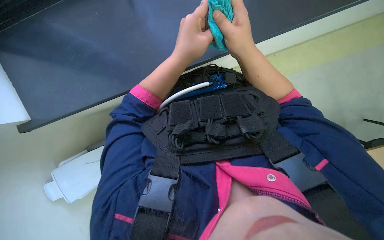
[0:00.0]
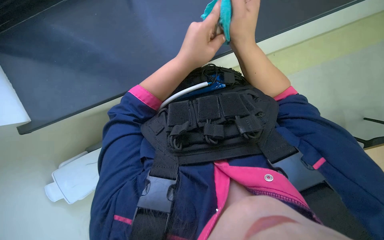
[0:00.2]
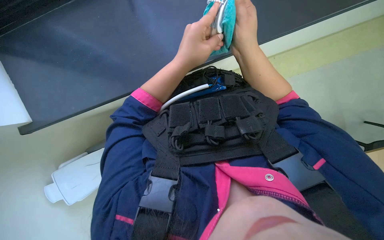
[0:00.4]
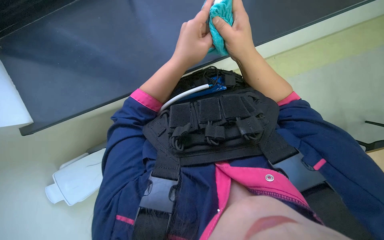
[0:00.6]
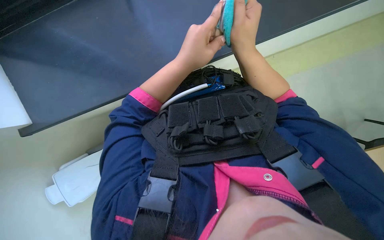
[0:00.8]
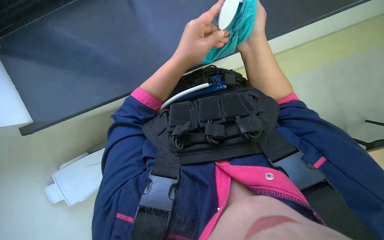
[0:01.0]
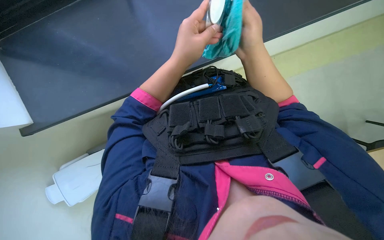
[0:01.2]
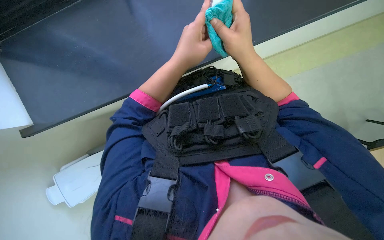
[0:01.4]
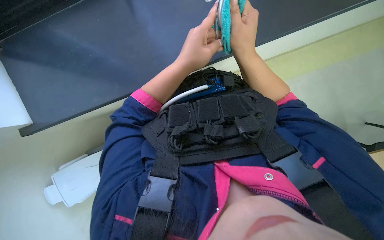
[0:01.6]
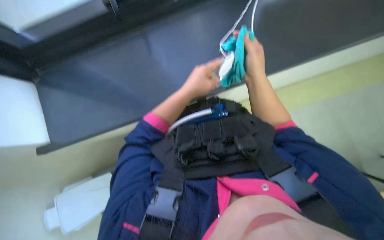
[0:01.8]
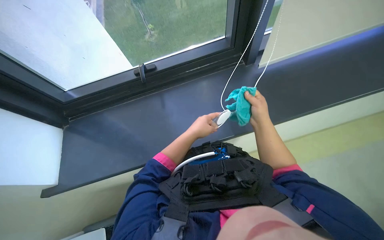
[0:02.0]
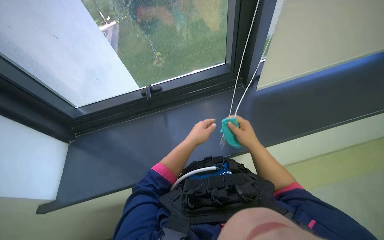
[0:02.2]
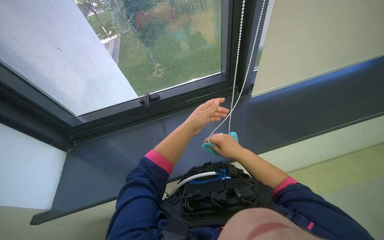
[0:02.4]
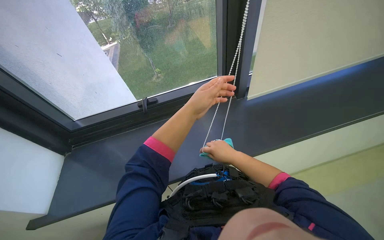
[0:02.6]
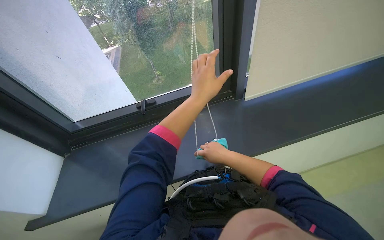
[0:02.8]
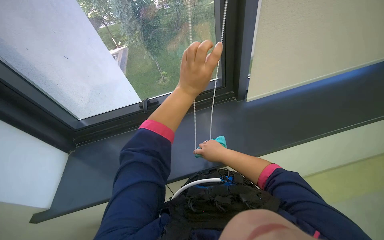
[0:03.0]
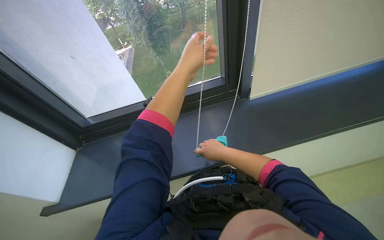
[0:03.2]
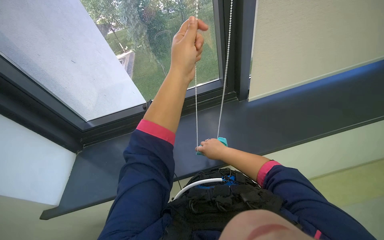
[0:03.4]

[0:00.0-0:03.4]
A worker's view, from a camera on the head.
Job: cleaning windows.
The whole recording: Wiping window frame. The worker wipes the window frame with a cleaning cloth.
0:00.0 to 0:01.6: The hands make small movements and keep their place.
0:01.6 to 0:03.4: The view tilts approximately 50 degrees upward.

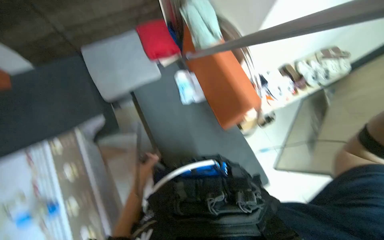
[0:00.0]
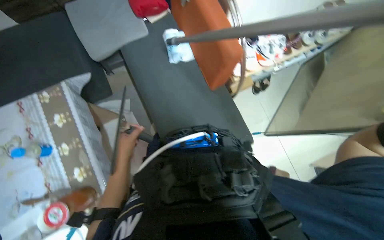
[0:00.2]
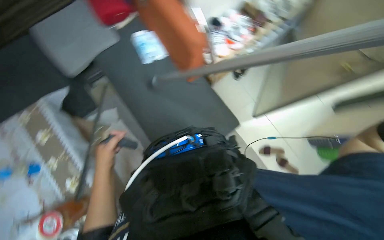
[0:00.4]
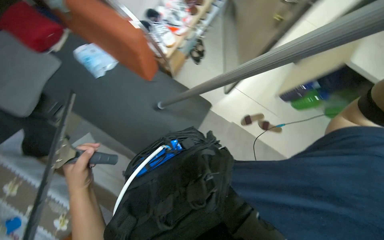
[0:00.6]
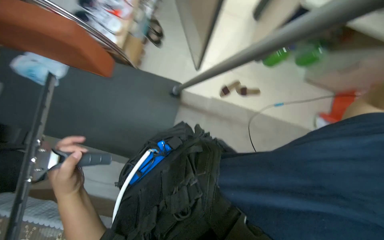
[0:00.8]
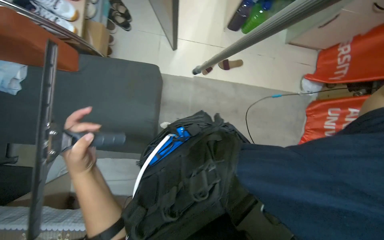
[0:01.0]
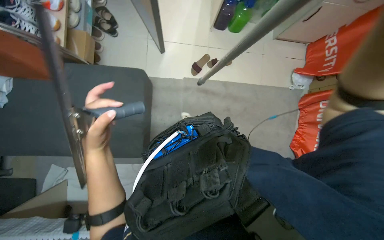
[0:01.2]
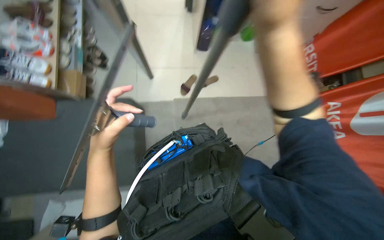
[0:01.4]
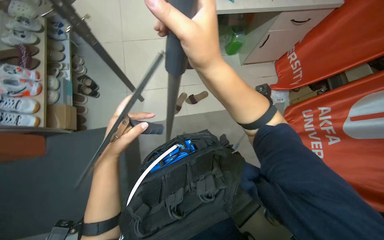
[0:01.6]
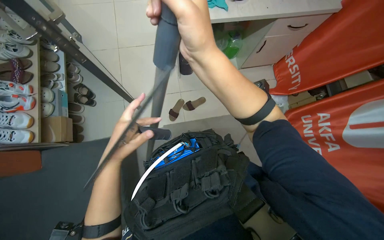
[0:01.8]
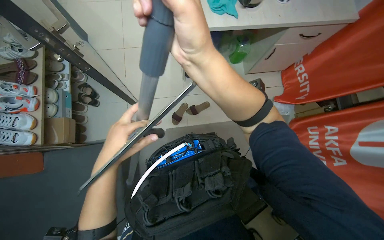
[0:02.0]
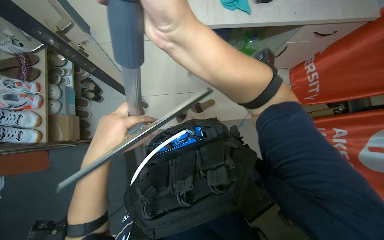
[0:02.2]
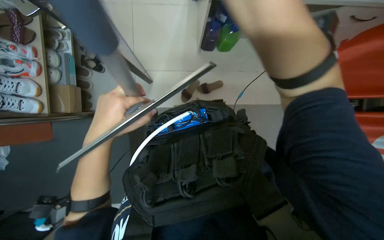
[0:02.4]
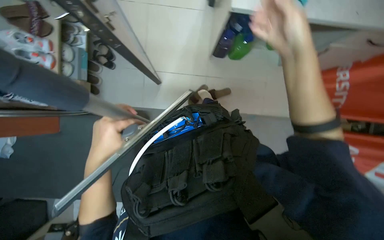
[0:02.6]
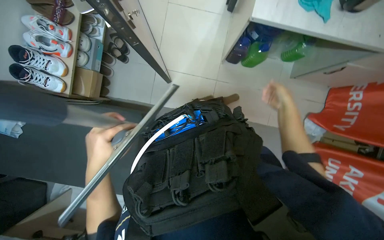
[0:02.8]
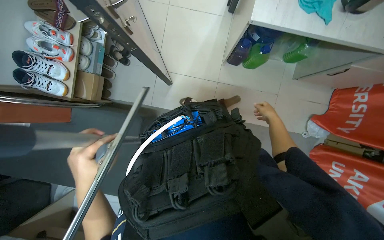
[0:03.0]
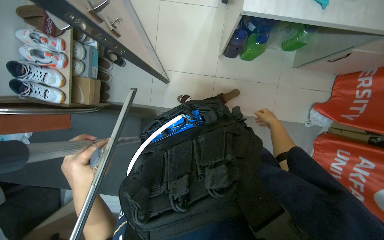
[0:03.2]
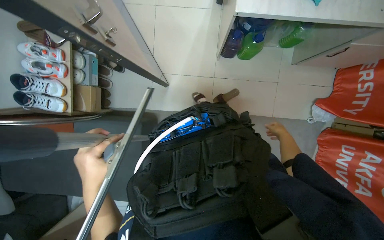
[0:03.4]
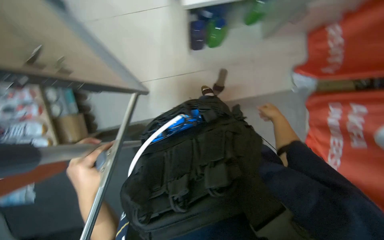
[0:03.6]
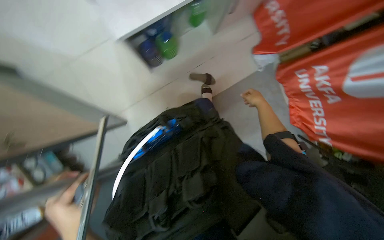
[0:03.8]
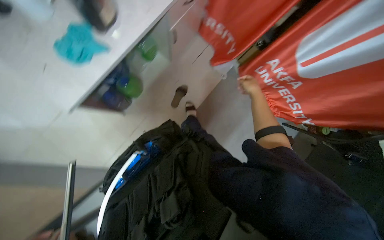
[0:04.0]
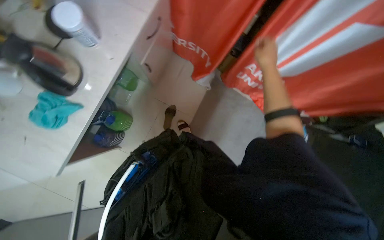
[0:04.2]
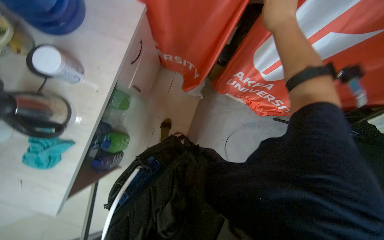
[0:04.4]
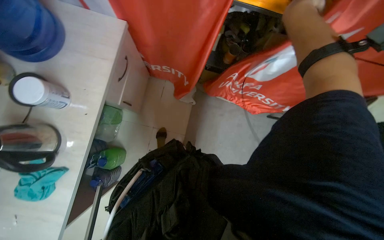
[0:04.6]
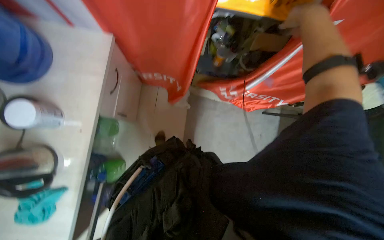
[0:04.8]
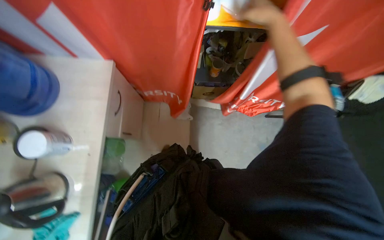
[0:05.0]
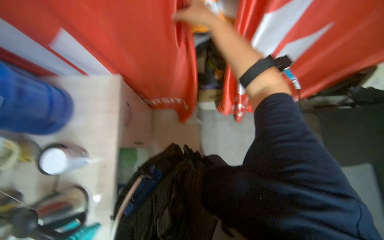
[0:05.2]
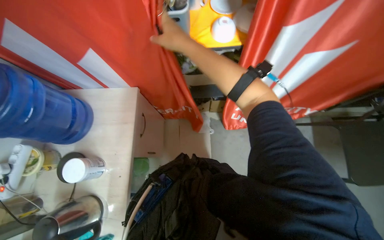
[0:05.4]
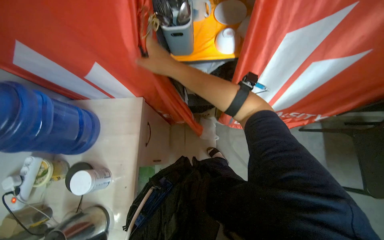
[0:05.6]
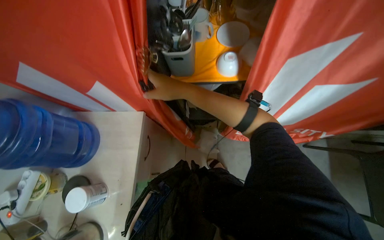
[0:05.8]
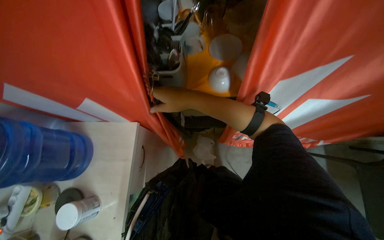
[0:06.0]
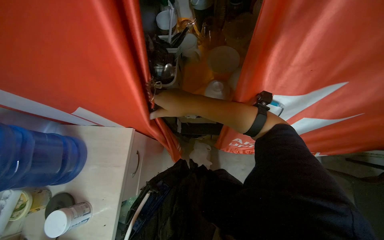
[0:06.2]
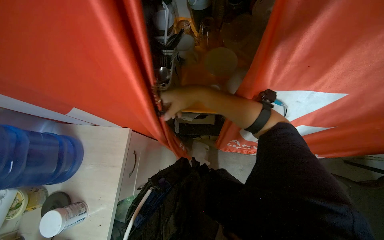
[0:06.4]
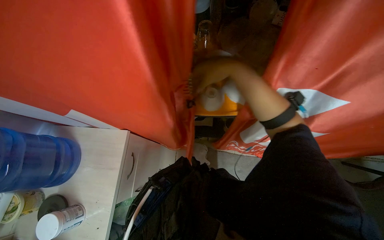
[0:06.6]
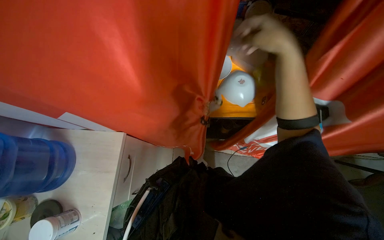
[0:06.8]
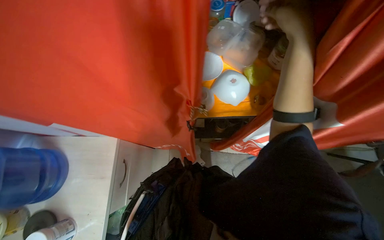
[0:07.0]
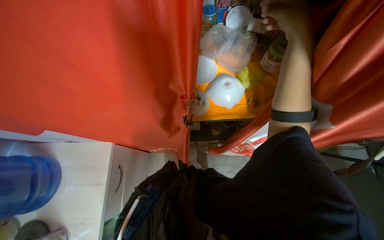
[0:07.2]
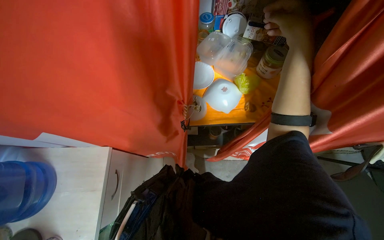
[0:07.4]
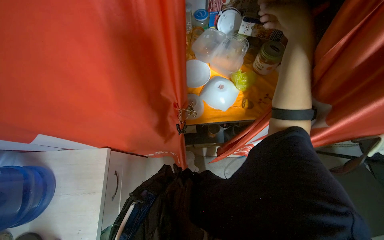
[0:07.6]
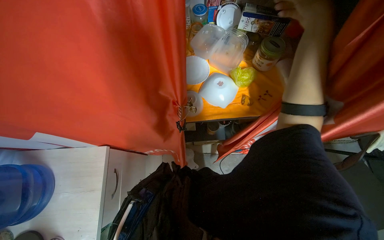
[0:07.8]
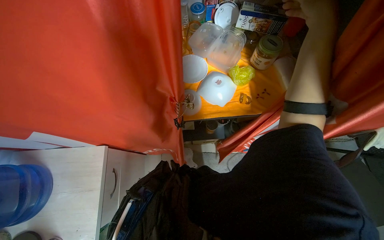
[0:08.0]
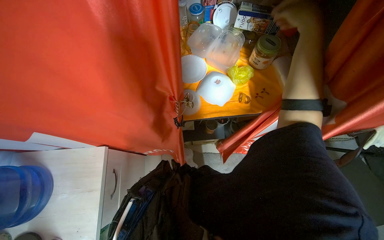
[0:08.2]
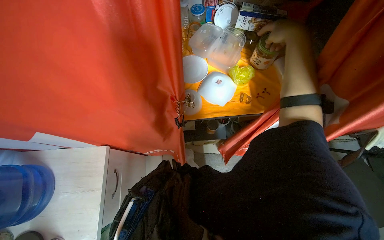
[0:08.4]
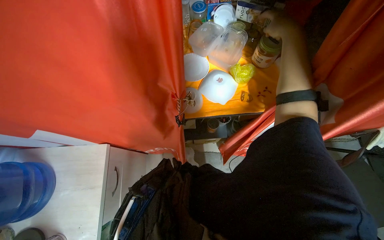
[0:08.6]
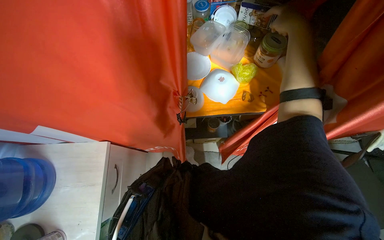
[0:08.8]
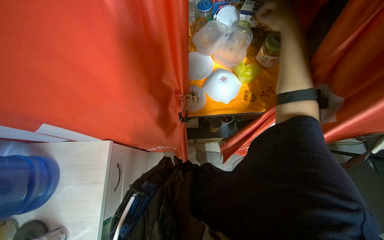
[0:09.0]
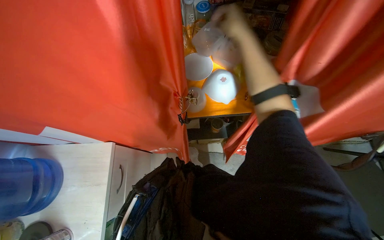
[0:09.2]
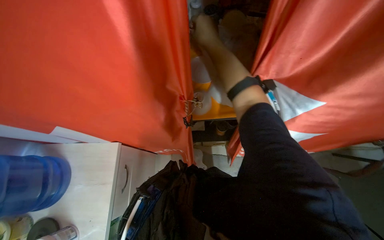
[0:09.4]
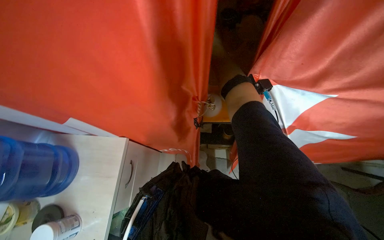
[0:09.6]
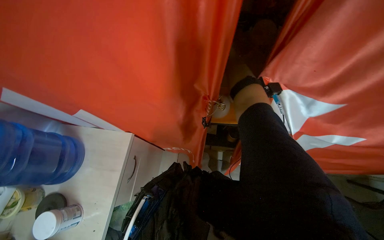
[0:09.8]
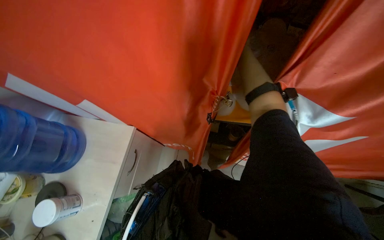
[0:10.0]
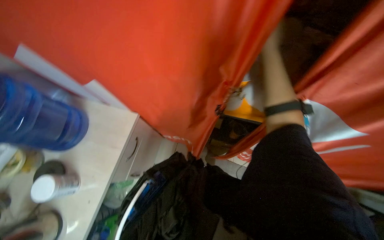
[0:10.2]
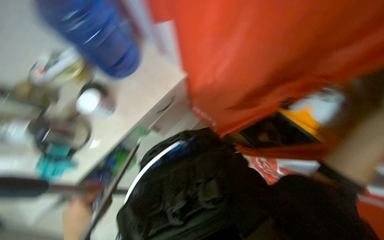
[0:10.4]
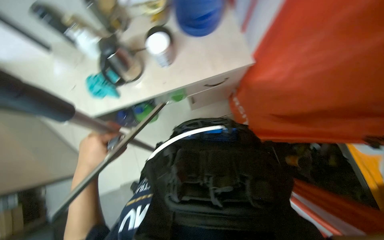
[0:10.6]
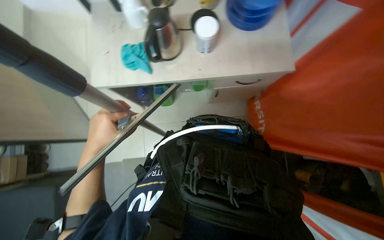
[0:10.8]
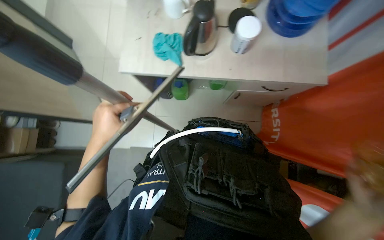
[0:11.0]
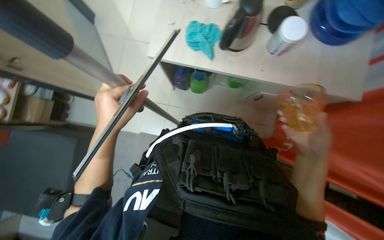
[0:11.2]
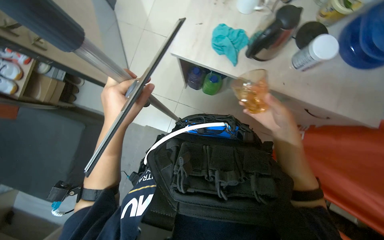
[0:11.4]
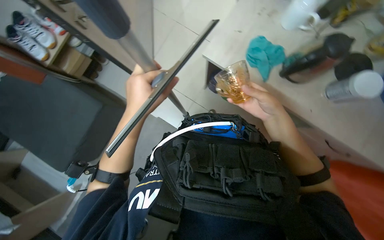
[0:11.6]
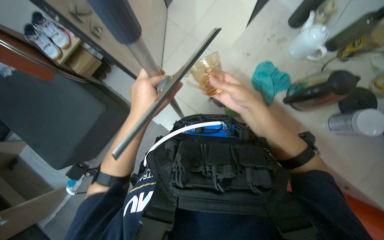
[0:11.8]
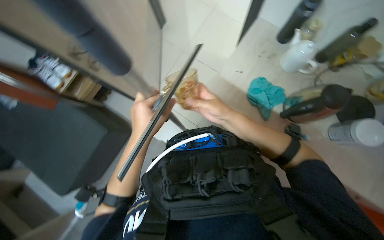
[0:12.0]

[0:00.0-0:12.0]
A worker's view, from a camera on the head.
Job: preparing cleaning supplies.
The whole recording: Gathering cleaning supplies. The worker gathers various cleaning tools and solutions from the table.
0:00.0 to 0:01.6: The camera travels about 40 cm. The wearer looks roughly 65 degrees further to the right. The view tilts roughly 25 degrees downward.
0:01.6 to 0:03.0: The view tips downward by about 10 degrees. The right hand shifts approximately 50 cm farther from the camera and to the right.
0:03.0 to 0:04.4: The camera is carried some 50 cm. Everything in view rotates some 80 degrees counterclockwise.
0:04.4 to 0:06.0: The right hand heads to the left, covering some 15 cm.
0:06.0 to 0:07.6: The right hand is displaced to the right and up the picture by roughly 40 cm.
0:09.0 to 0:10.4: The wearer looks approximately 45 degrees further to the left.
0:10.4 to 0:12.0: The head rotates about 90 degrees to the left.

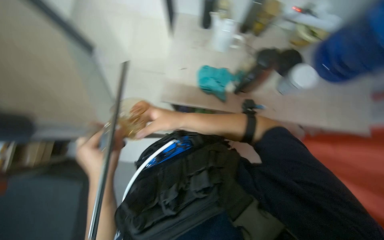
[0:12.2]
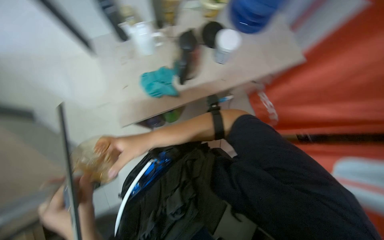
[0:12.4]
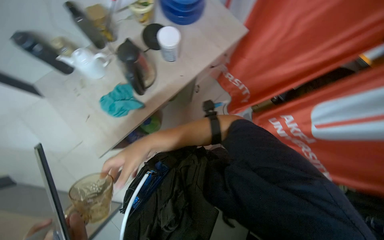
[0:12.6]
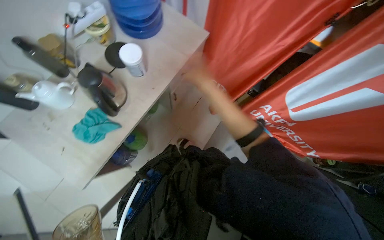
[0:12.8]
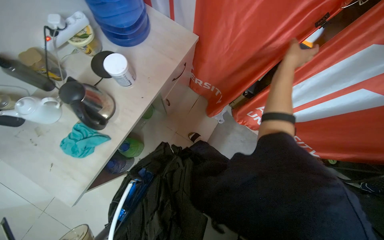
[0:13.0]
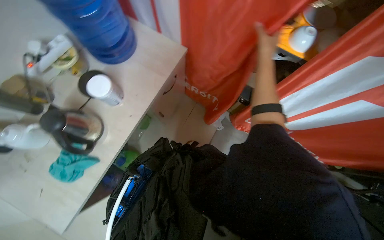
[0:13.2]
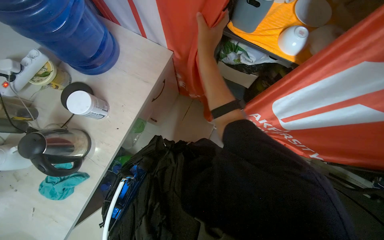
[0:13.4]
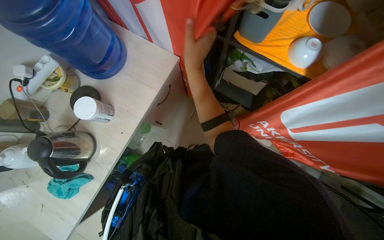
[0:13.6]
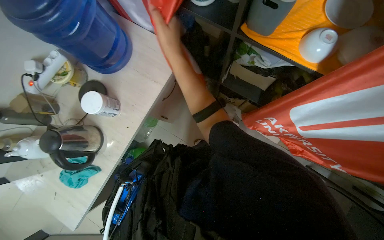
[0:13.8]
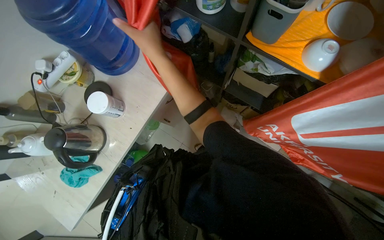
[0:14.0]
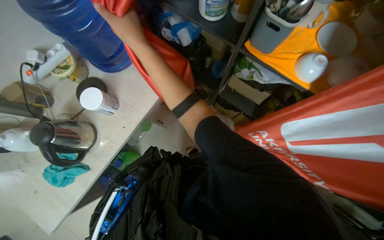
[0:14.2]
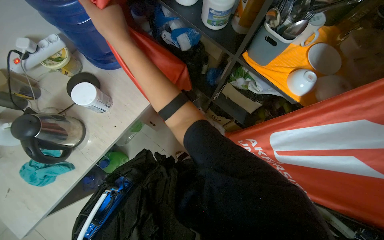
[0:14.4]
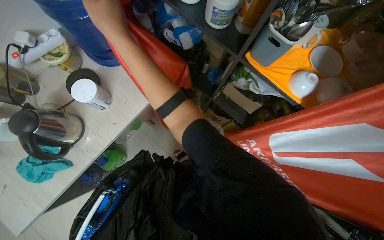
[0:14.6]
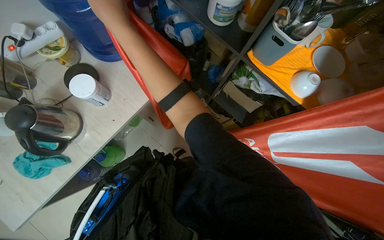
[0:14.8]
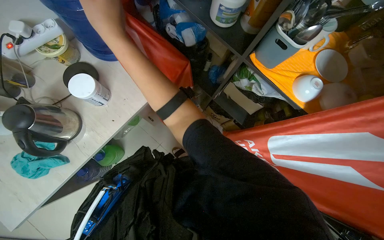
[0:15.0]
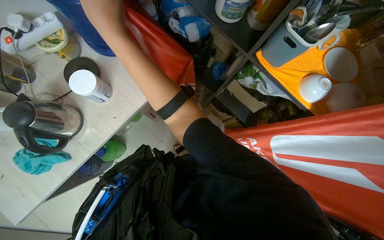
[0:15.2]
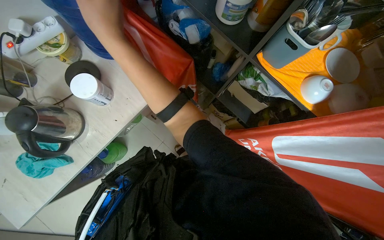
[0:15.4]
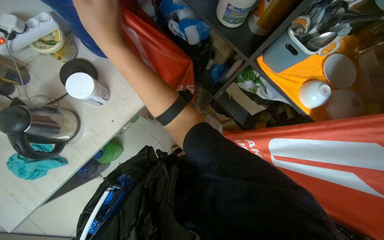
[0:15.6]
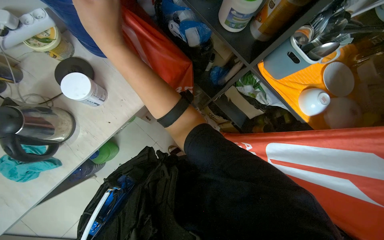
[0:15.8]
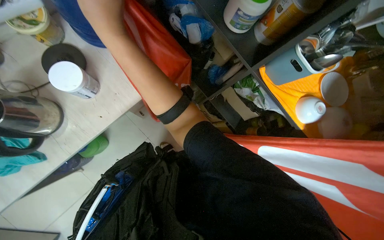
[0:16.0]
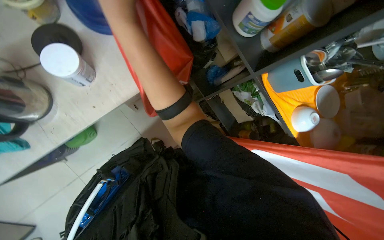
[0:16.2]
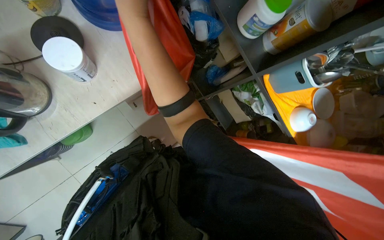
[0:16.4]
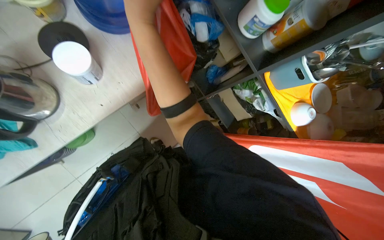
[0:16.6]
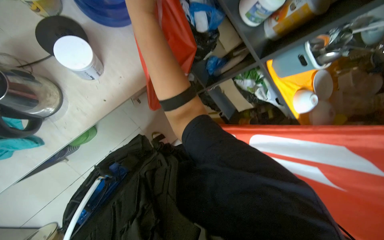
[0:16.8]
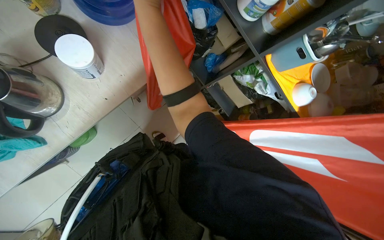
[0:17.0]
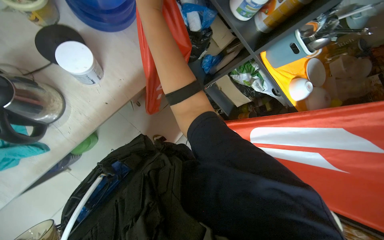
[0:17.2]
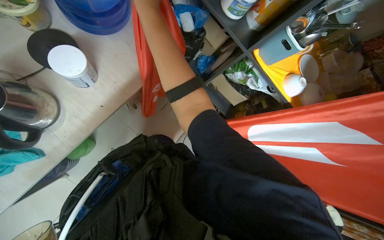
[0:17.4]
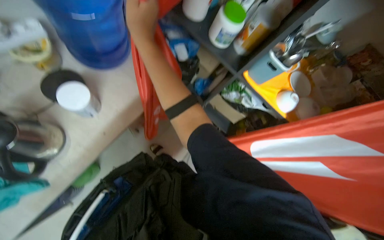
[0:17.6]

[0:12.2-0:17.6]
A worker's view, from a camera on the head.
Job: preparing cleaning supplies.
The whole recording: Gathering cleaning supplies. The worker gathers various cleaning tools and solutions from the table.
0:12.2 to 0:13.6: The wearer moves about 50 cm. The head rotates about 70 degrees to the right.
0:13.6 to 0:15.0: The right hand shifts about 25 cm to the left.
